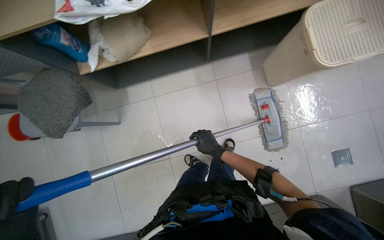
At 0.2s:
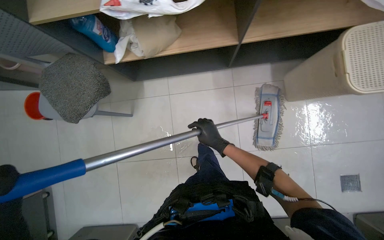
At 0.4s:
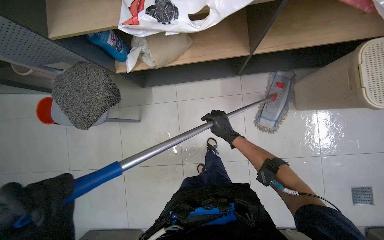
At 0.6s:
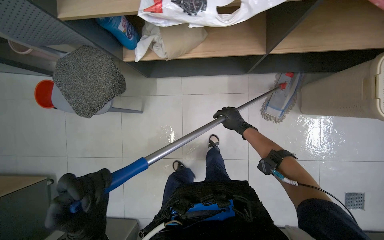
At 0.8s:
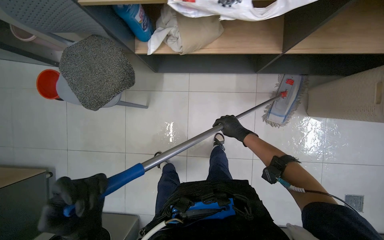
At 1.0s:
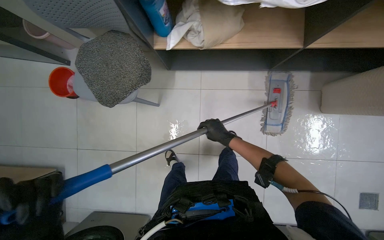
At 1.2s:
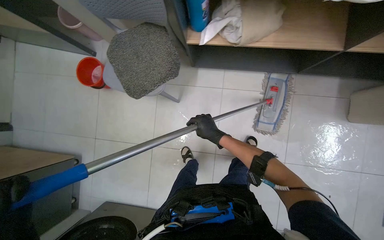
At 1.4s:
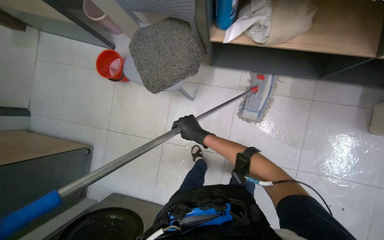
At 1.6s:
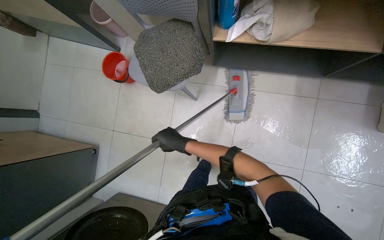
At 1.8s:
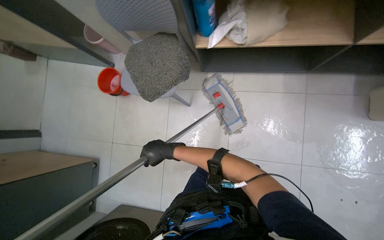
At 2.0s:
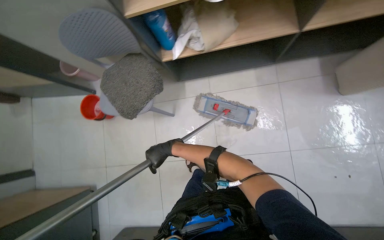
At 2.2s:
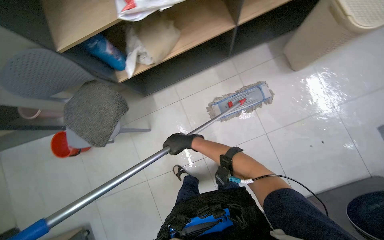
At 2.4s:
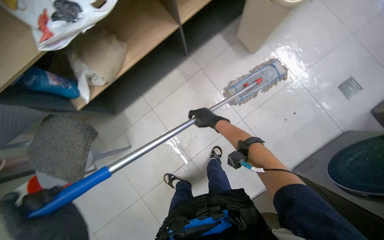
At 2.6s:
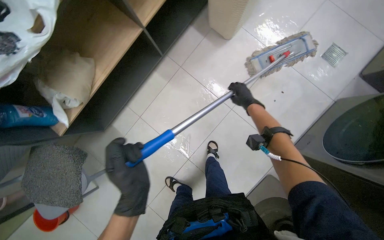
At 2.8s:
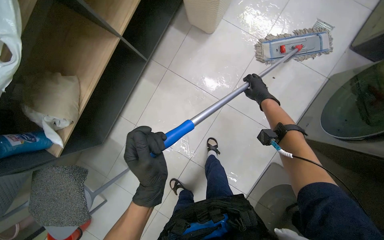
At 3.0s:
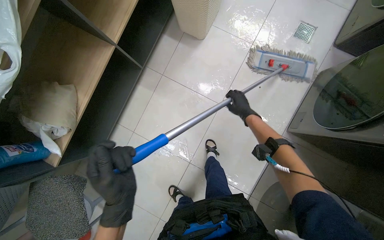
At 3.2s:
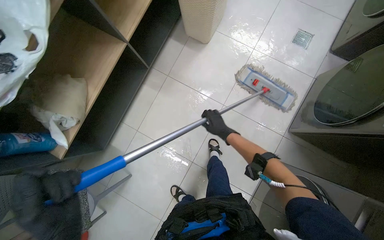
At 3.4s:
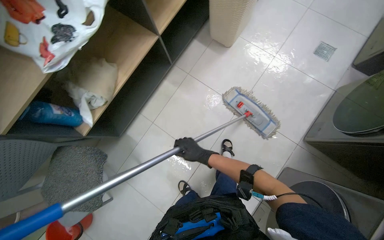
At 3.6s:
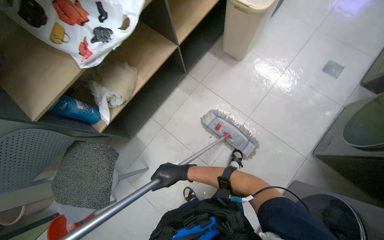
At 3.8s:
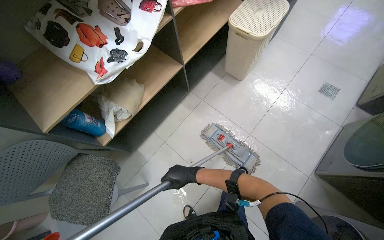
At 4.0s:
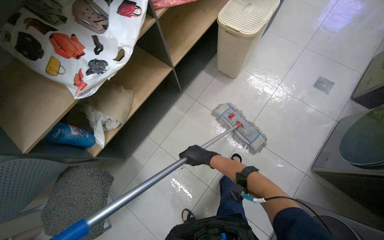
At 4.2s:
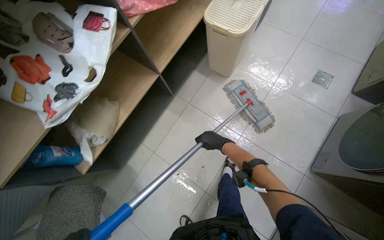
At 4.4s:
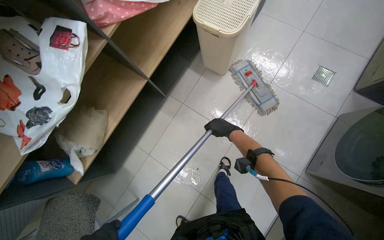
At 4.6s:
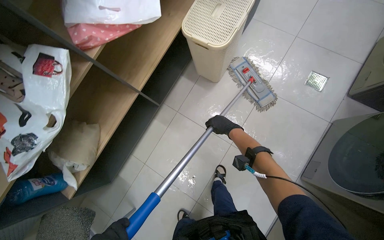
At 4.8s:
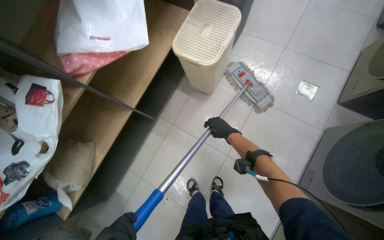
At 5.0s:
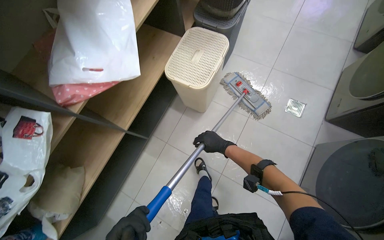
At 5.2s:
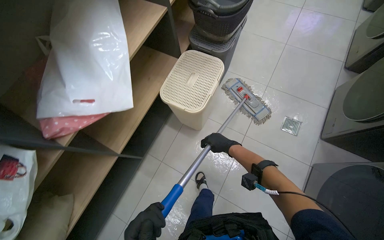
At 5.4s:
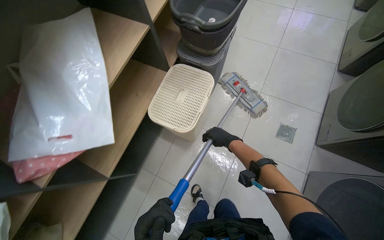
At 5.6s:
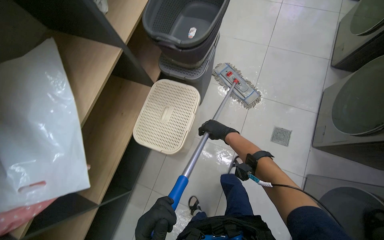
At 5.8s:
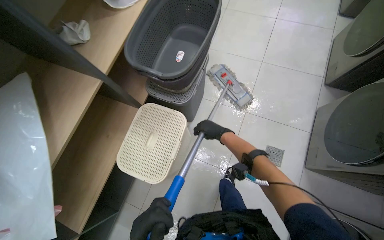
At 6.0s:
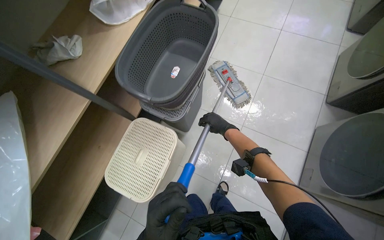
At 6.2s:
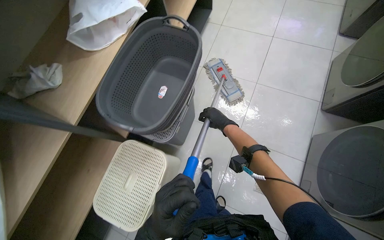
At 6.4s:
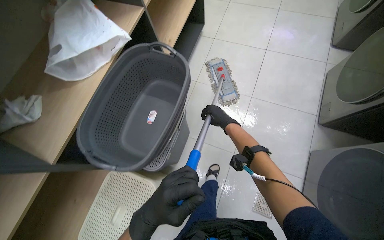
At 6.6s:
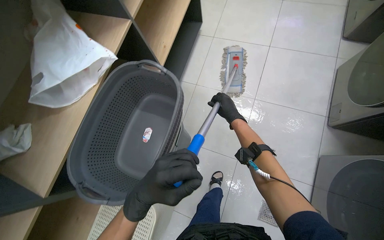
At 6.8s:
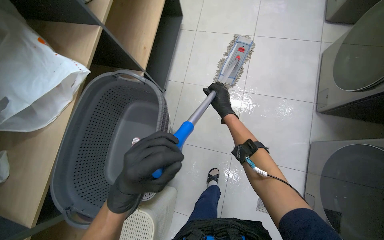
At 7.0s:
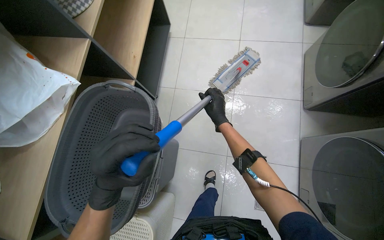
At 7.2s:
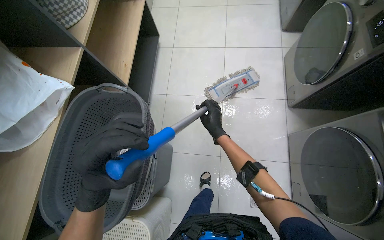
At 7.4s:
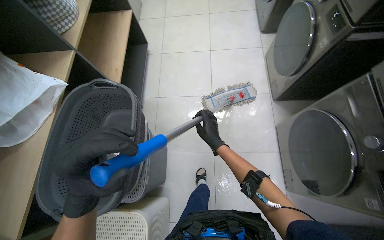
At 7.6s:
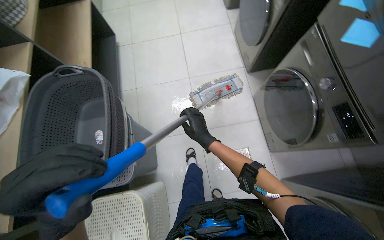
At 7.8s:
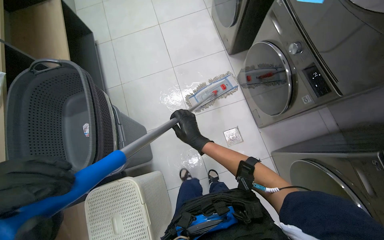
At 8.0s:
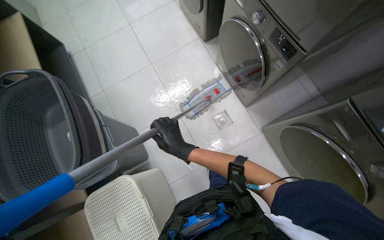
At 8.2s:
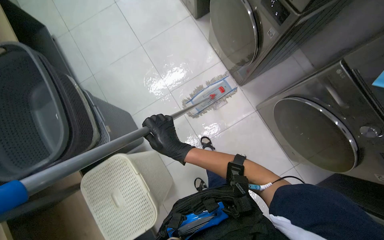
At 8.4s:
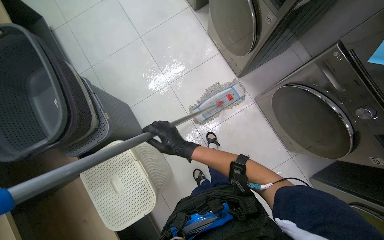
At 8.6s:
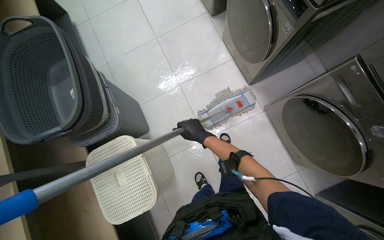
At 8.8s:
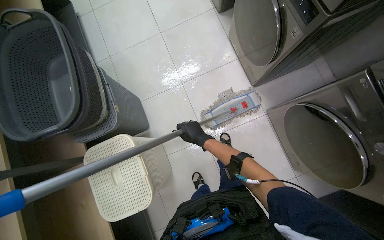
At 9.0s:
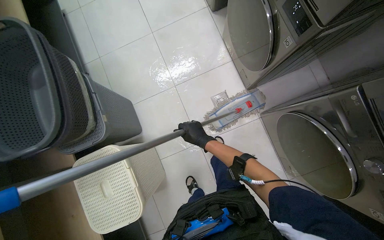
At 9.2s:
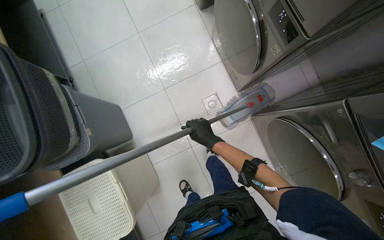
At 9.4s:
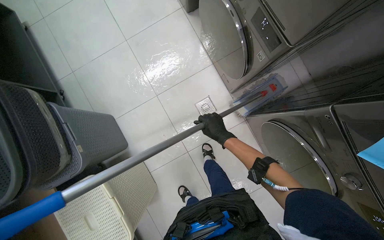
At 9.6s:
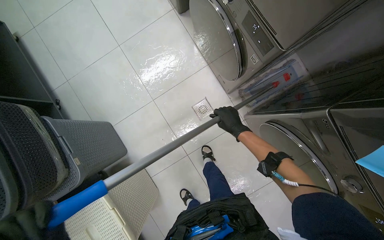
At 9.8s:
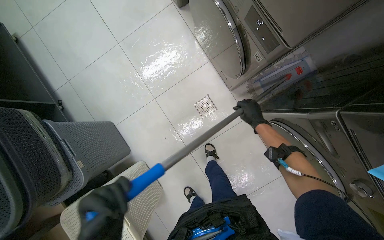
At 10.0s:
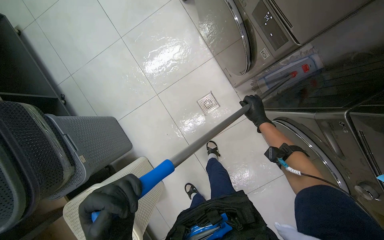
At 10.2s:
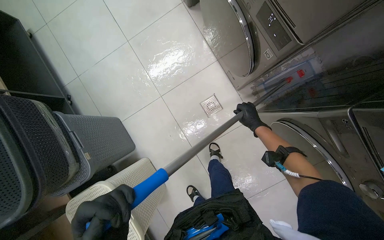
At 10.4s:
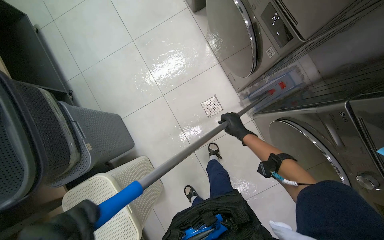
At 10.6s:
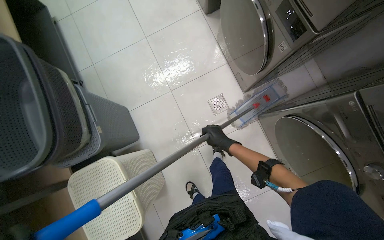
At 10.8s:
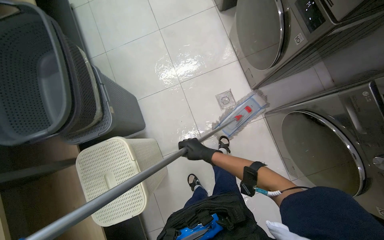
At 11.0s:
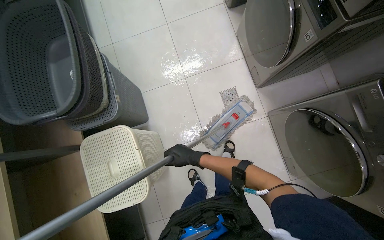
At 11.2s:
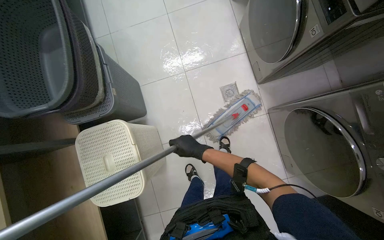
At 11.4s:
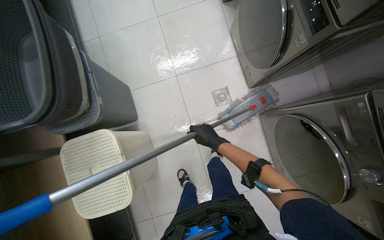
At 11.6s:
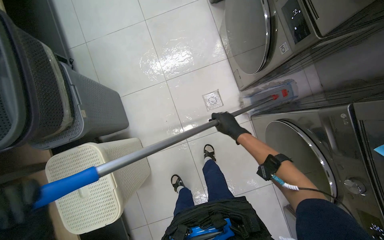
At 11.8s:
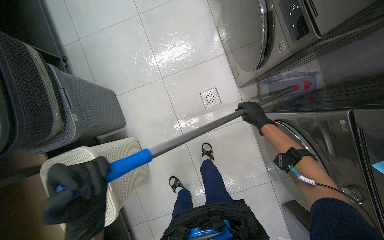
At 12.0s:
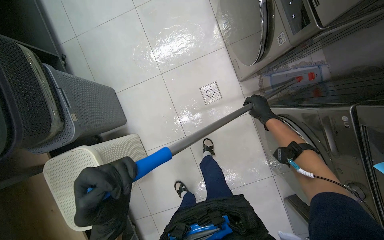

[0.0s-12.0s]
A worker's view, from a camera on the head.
Job: mopping floor.
The whole recording: Mopping laundry room floor. The worker mops the tiled floor of the laundry room.
0.0s to 1.6s: The camera is carried approximately 40 cm. The wearer's head swings some 35 degrees to the left.
1.6s to 3.0s: The wearer moves approximately 60 cm. The scene rotates counterclockwise by approximately 70 degrees.
3.0s to 4.4s: The right hand goes to the left and returns, about 50 cm each way.
4.4s to 6.0s: The camera is carried approximately 1 m.
6.0s to 7.6s: The head rotates some 35 degrees to the right. The right hand moves nearer to the camera, about 10 cm.
9.0s to 10.4s: The right hand heads to the right and farther from the camera, covering roughly 25 cm.
10.4s to 12.0s: The right hand moves roughly 35 cm to the left and comes back.

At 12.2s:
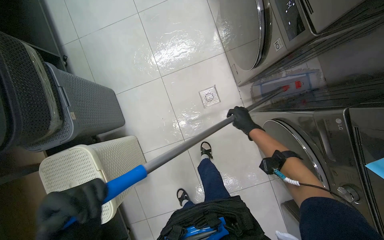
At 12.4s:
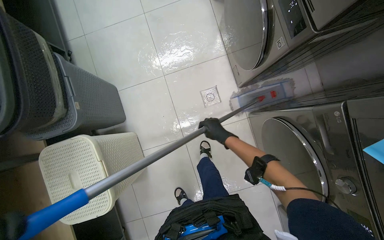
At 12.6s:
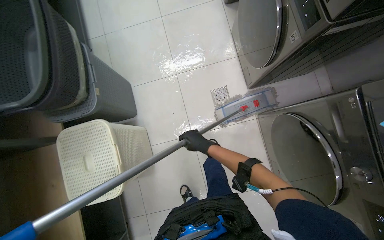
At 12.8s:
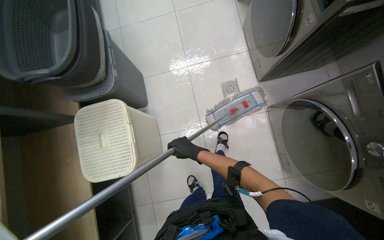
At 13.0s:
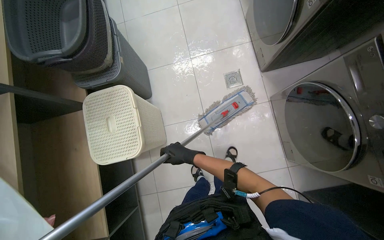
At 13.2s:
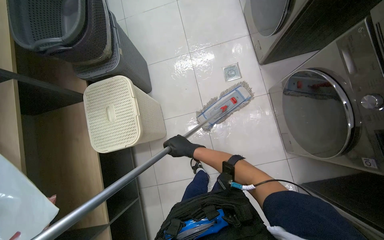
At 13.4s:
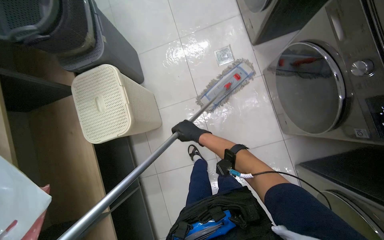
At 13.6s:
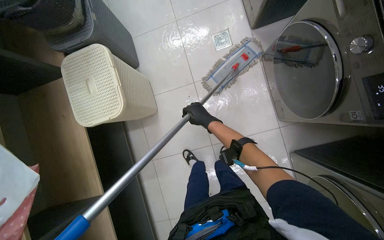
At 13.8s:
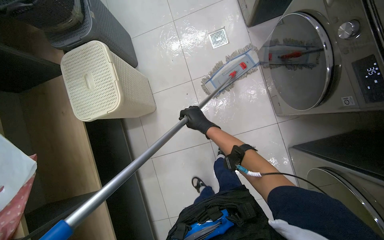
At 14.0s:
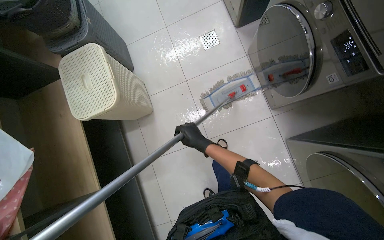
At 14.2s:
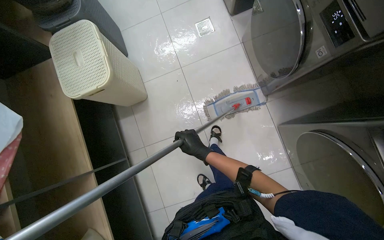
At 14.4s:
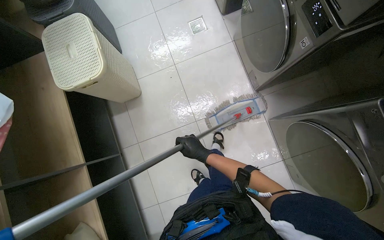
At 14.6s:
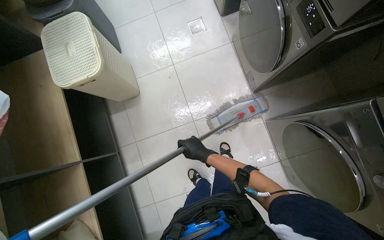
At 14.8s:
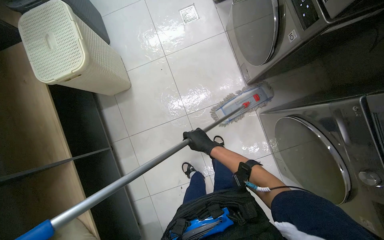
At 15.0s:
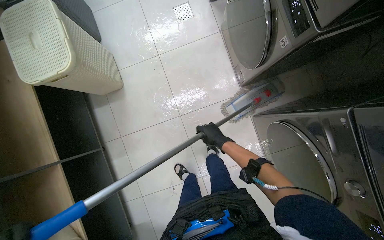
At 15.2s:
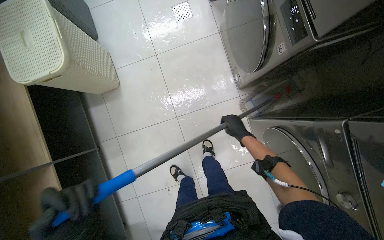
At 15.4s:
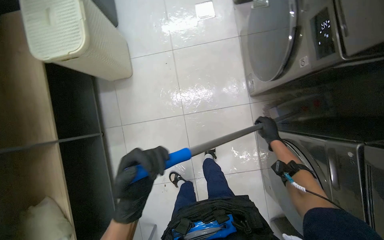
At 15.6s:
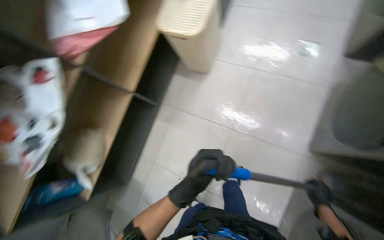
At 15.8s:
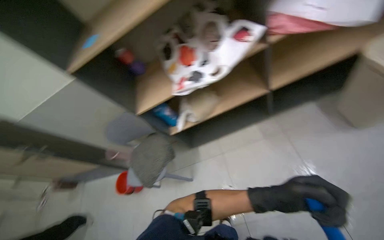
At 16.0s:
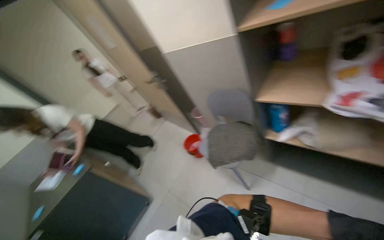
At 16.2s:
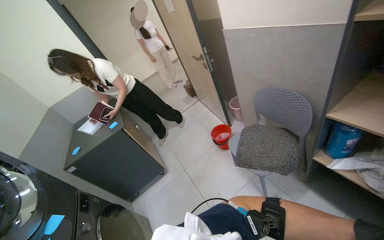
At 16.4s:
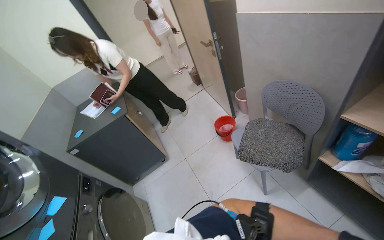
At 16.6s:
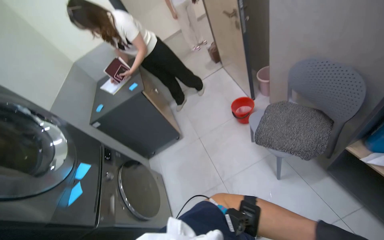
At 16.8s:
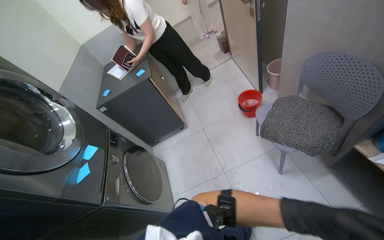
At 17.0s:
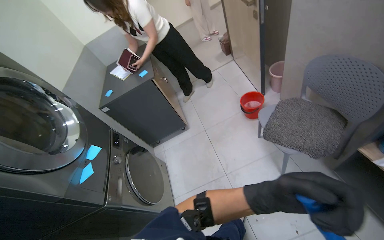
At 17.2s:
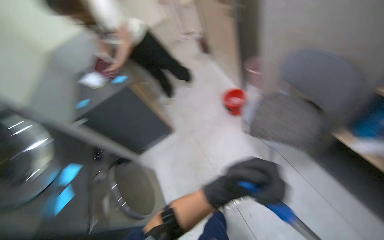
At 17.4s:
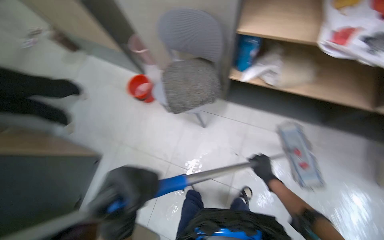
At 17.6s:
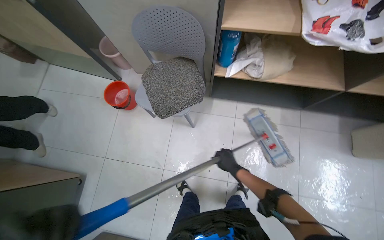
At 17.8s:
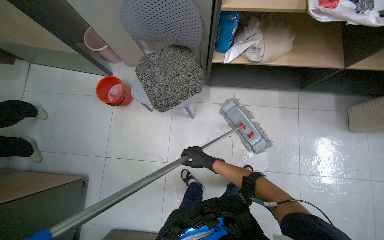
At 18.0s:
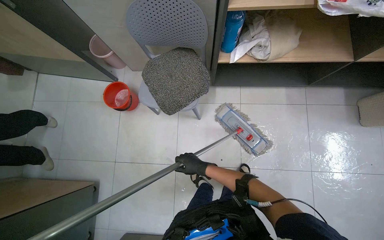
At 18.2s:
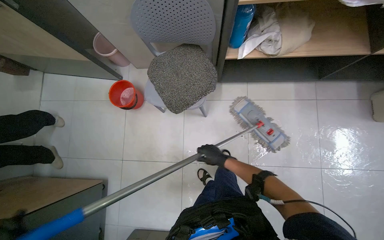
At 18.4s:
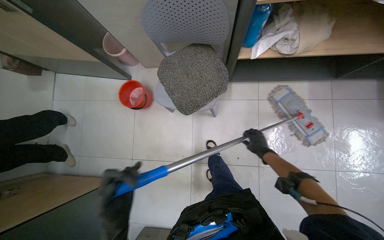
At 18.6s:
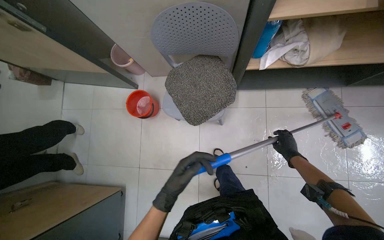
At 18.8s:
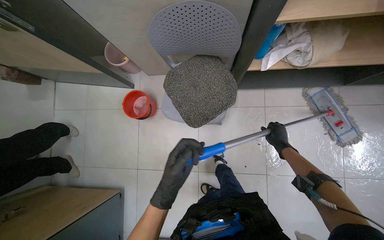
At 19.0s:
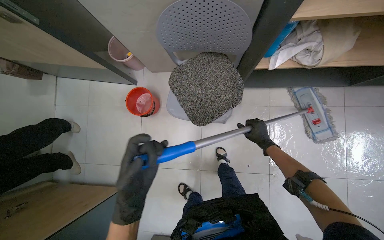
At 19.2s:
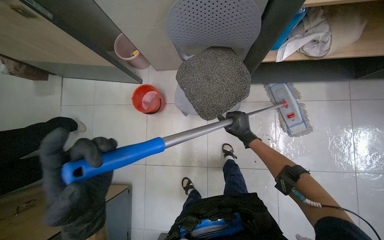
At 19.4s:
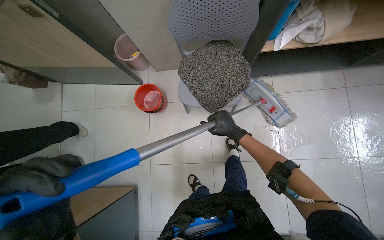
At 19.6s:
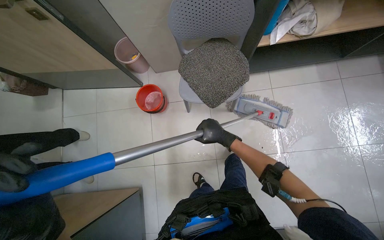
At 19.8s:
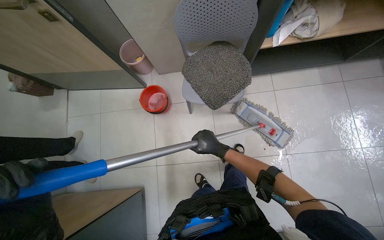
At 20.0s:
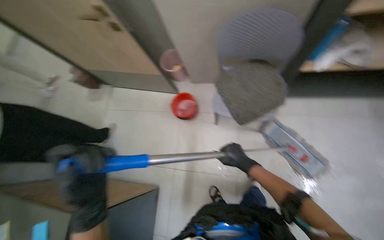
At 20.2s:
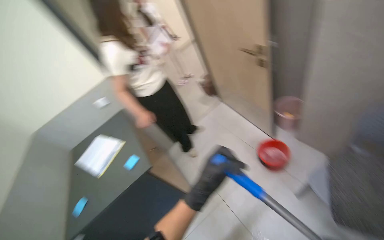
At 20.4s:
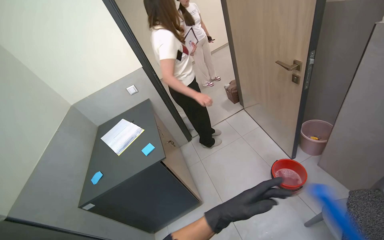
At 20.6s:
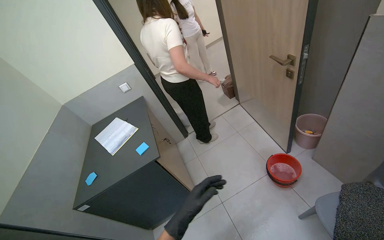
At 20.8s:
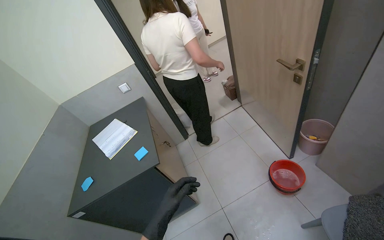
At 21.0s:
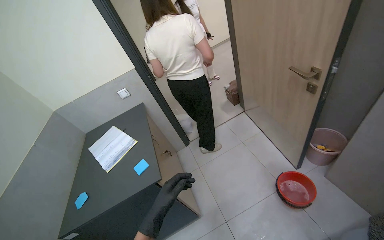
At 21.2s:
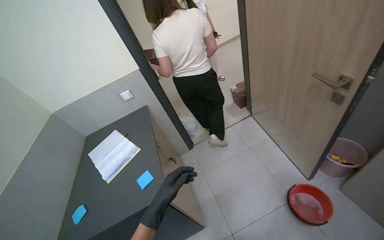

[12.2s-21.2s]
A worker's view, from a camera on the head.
Job: mopping floor.
The whole recording: Mopping laundry room floor. The worker mops the tiled floor of the laundry room.
12.2s to 13.8s: The camera travels some 60 cm.
13.8s to 15.2s: The right hand goes approximately 40 cm to the right.
15.2s to 16.6s: The camera travels roughly 70 cm. The wearer's head swings some 170 degrees to the left. The camera pitches downward, by some 25 degrees.
16.6s to 18.2s: The wearer's head swings roughly 65 degrees to the right. The view tilts roughly 15 degrees downward.
18.2s to 19.8s: The right hand travels to the right and back again, about 20 cm each way.
19.8s to 21.2s: The wearer looks about 60 degrees further to the left.
